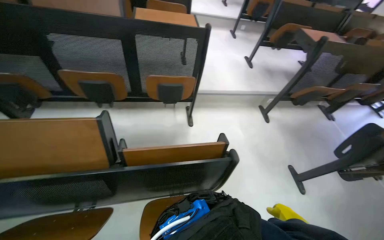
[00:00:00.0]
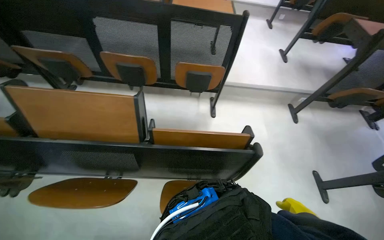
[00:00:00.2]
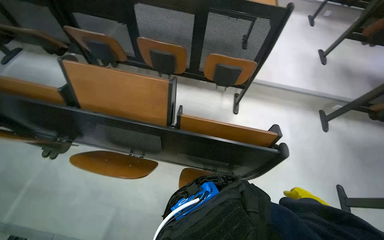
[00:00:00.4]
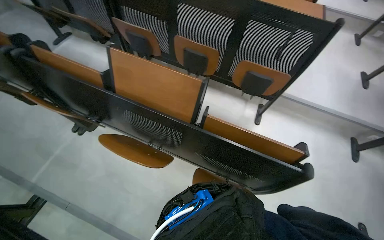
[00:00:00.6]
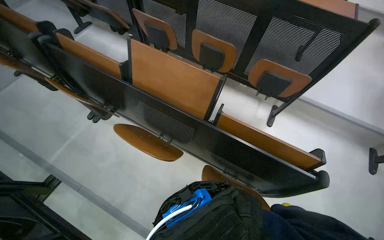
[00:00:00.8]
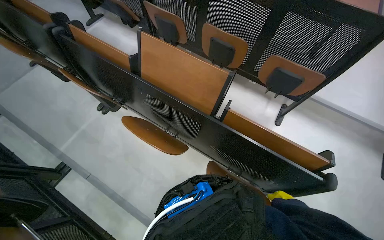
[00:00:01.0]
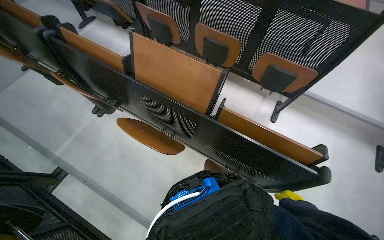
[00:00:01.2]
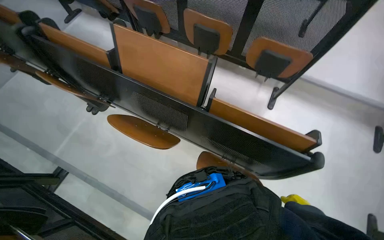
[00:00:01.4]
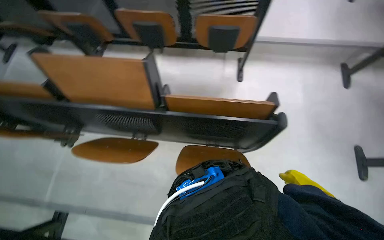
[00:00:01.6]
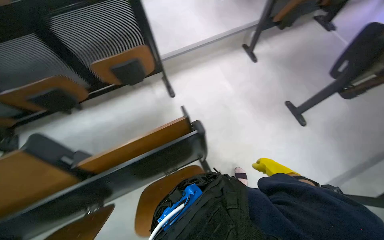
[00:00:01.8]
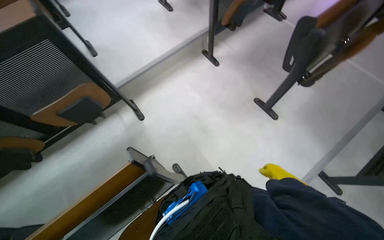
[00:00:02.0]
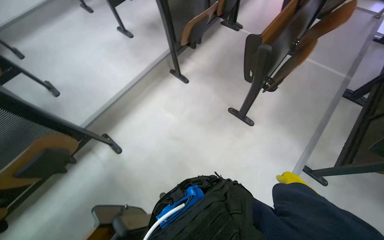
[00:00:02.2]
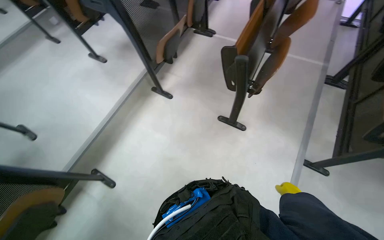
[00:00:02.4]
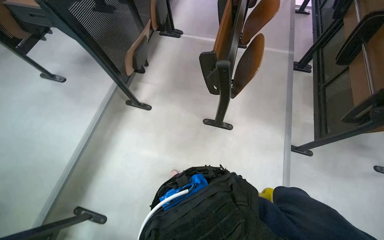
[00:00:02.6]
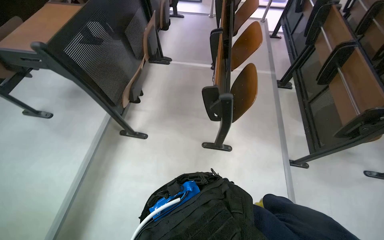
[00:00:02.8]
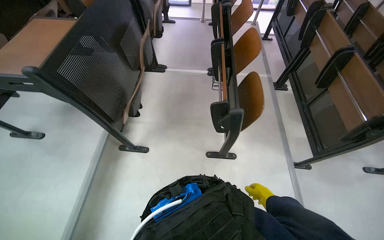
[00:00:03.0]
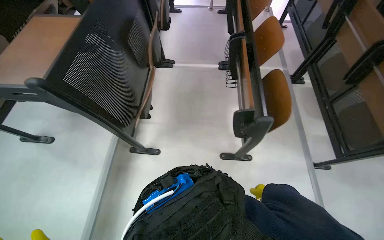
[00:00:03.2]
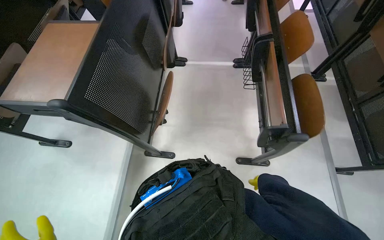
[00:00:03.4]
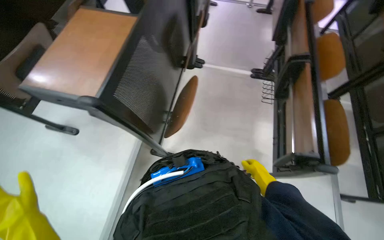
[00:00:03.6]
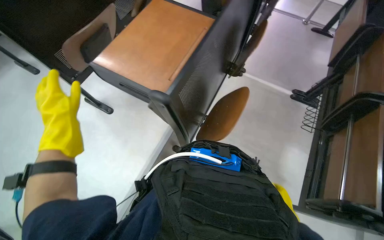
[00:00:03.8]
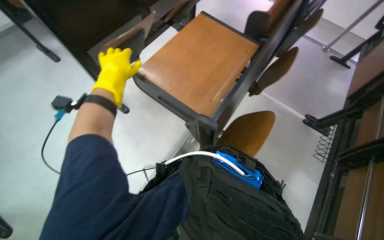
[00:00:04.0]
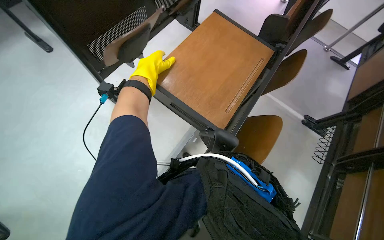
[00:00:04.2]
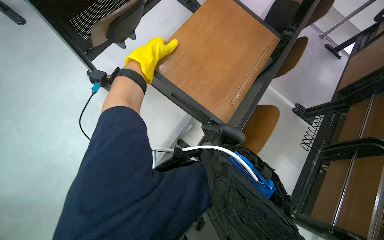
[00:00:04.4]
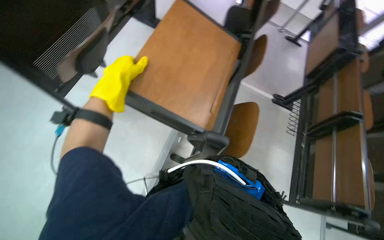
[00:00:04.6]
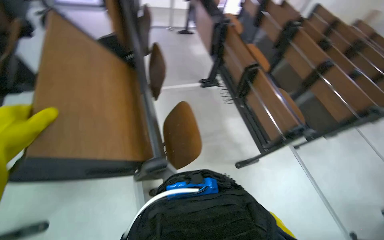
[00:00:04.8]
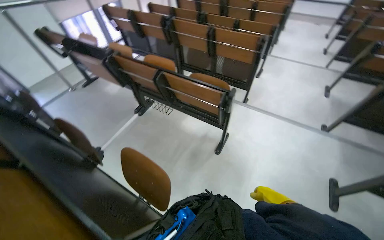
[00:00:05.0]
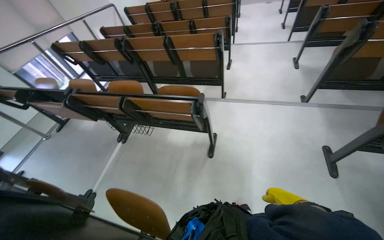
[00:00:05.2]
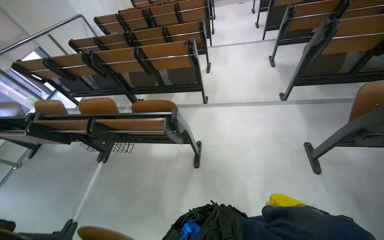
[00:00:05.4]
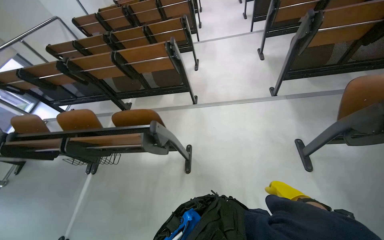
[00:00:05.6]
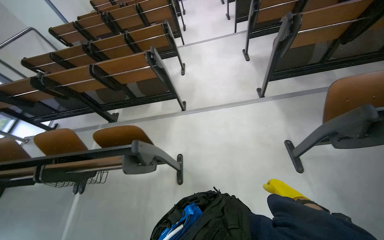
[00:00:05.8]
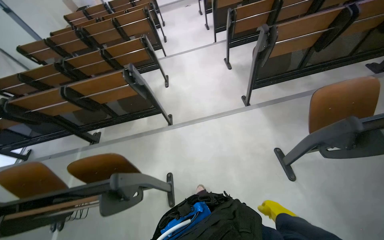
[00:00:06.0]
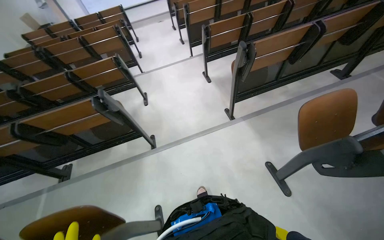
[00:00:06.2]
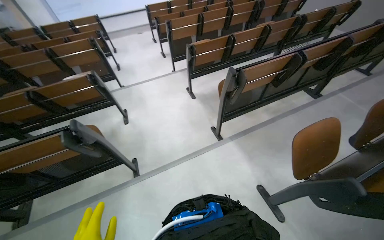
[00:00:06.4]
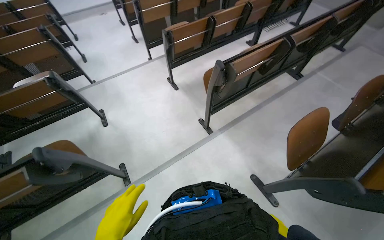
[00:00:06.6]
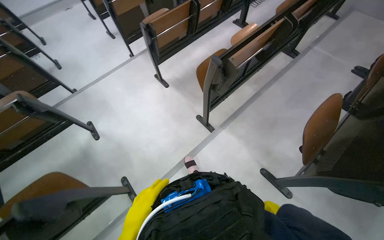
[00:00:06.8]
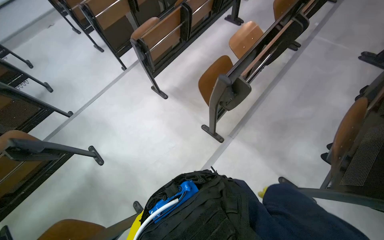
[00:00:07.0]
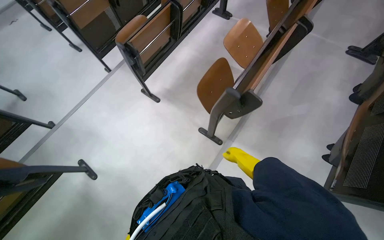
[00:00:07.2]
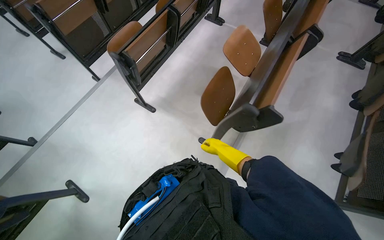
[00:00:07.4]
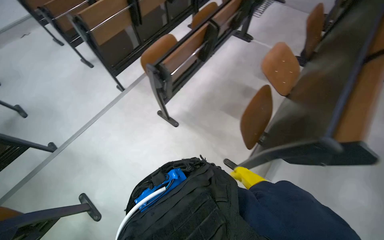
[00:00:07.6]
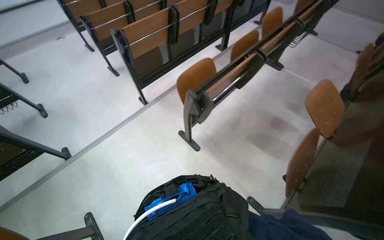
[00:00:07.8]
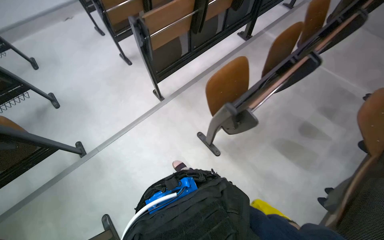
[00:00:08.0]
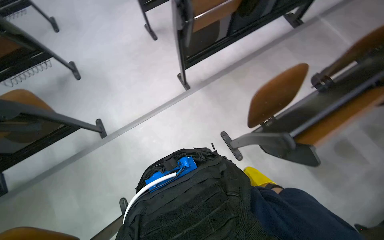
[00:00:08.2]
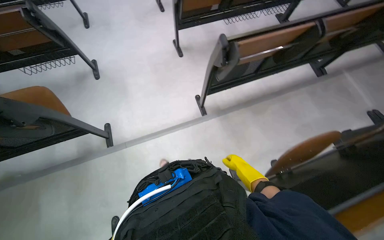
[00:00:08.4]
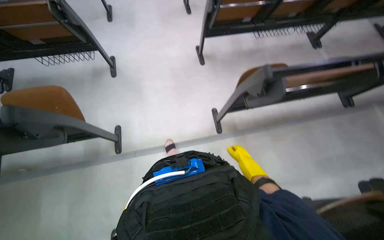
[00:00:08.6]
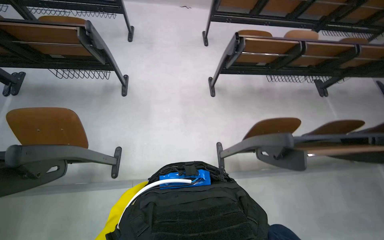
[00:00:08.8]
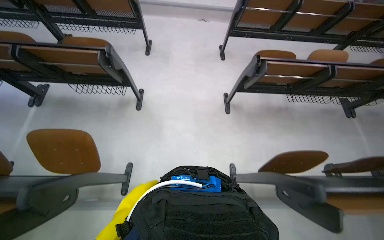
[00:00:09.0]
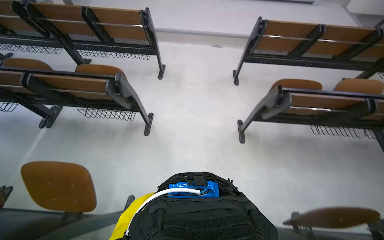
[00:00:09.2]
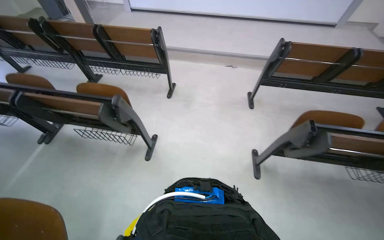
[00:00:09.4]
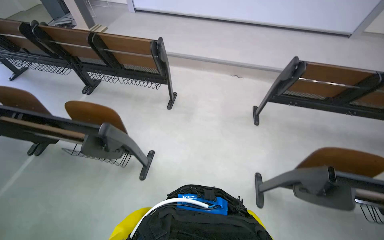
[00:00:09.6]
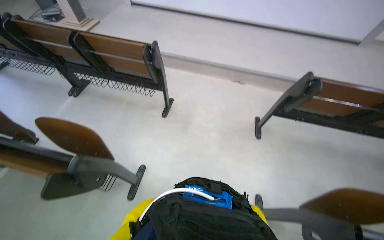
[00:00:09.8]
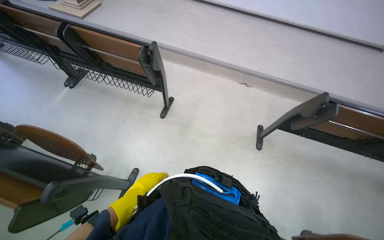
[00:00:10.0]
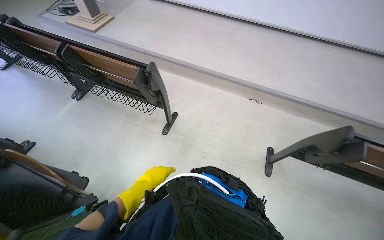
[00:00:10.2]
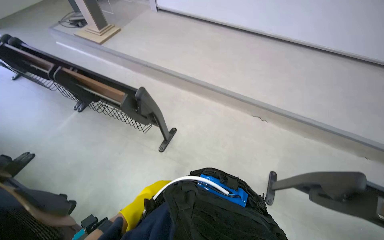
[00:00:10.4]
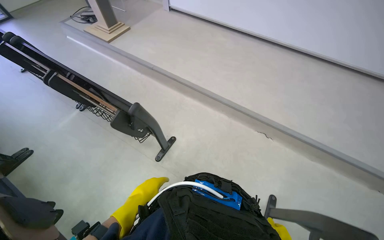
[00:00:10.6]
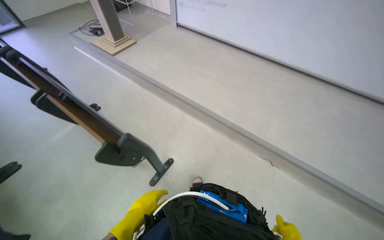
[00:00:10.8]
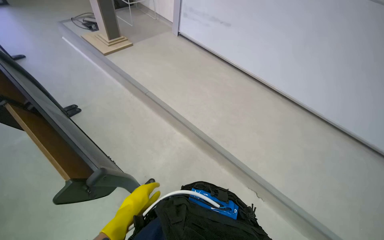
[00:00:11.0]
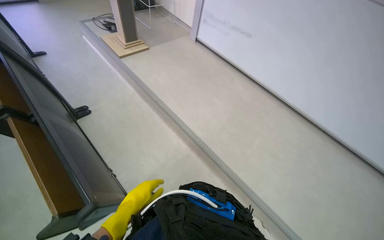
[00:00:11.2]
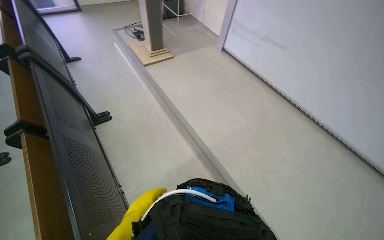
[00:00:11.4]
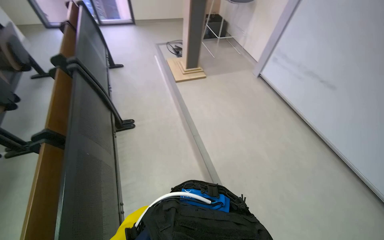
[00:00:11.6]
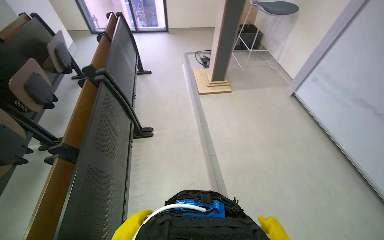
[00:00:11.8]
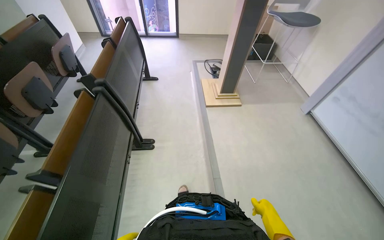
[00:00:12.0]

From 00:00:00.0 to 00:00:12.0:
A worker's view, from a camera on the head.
Job: organizing items.
The whole recording: Folding auditorium desks. The worker folds up the desks and seats in the auditorium.
From 00:00:00.0 to 00:00:01.6: The camera is aimed roughly 25 degrees further to the left. The view tips downward by about 15 degrees.
From 00:00:01.6 to 00:00:03.0: The camera is carried approximately 1 m. The head turns to the right by about 95 degrees. The view tips upward by approximately 15 degrees.
From 00:00:03.0 to 00:00:04.4: The camera is carried approximately 90 cm. The view tips downward by approximately 15 degrees. Everything in view rotates some 35 degrees clockwise.
From 00:00:04.4 to 00:00:06.0: The wearer moves about 90 cm. The head rotates about 135 degrees to the right.
From 00:00:06.0 to 00:00:07.6: The camera travels about 1.5 m. The head rotates some 45 degrees to the right.
From 00:00:07.6 to 00:00:09.0: The head travels some 1.5 m. The wearer's head swings approximately 55 degrees to the left.
From 00:00:09.0 to 00:00:10.4: The head travels approximately 1.5 m. The head rotates approximately 25 degrees to the left.
From 00:00:10.4 to 00:00:12.0: The camera is carried roughly 1 m. The head turns to the left by some 55 degrees. The view tilts roughly 15 degrees upward.

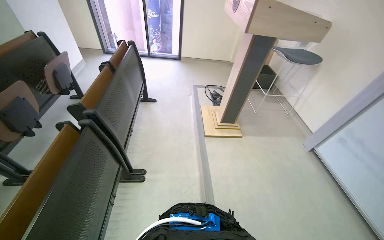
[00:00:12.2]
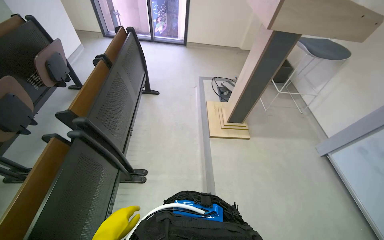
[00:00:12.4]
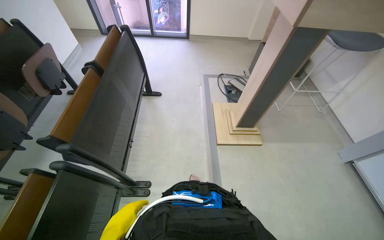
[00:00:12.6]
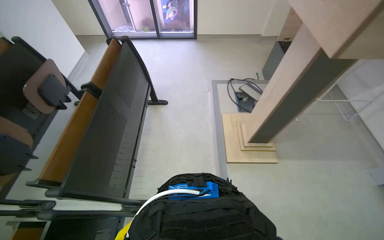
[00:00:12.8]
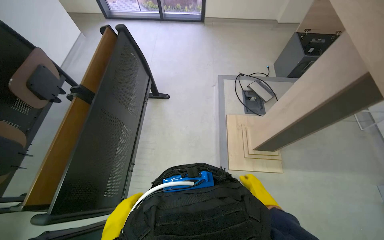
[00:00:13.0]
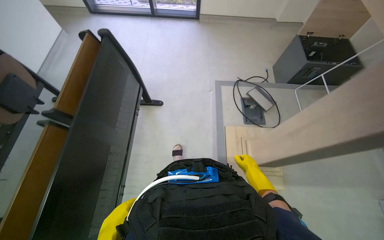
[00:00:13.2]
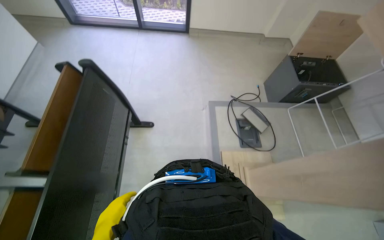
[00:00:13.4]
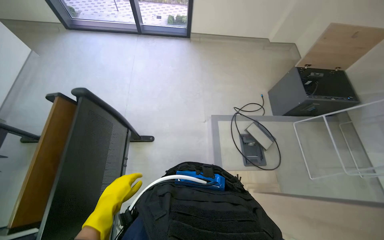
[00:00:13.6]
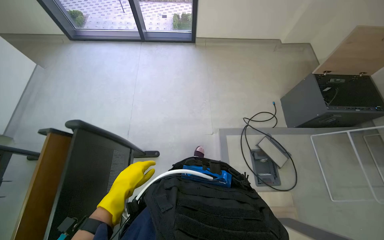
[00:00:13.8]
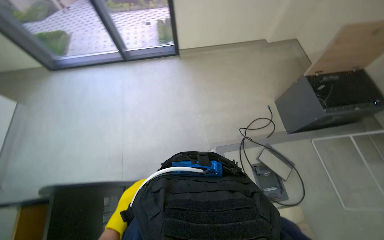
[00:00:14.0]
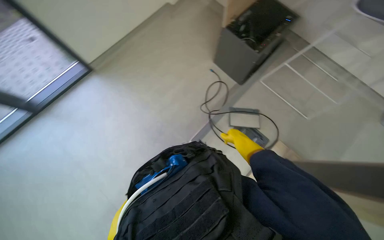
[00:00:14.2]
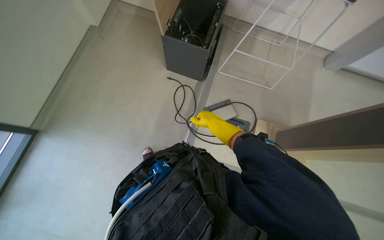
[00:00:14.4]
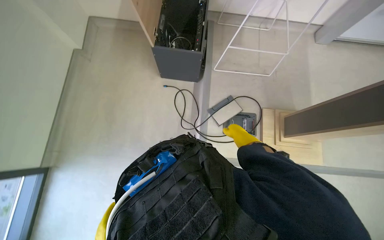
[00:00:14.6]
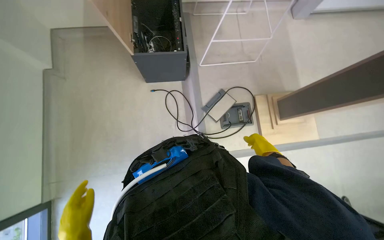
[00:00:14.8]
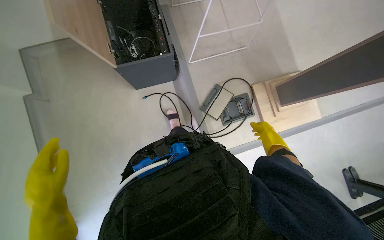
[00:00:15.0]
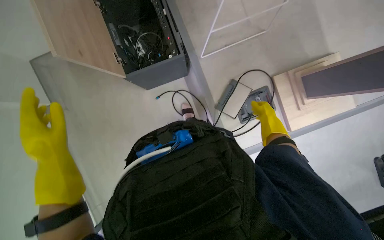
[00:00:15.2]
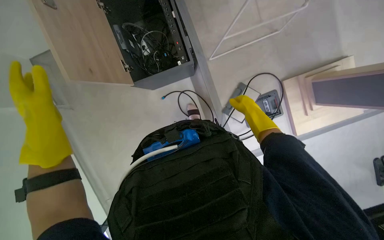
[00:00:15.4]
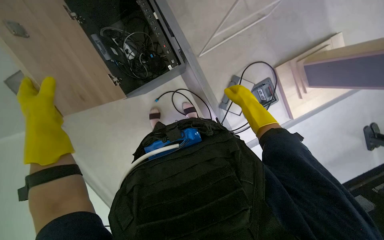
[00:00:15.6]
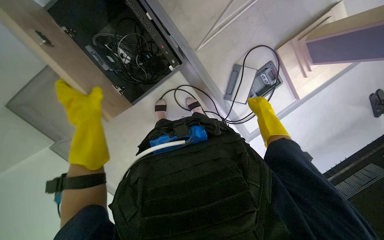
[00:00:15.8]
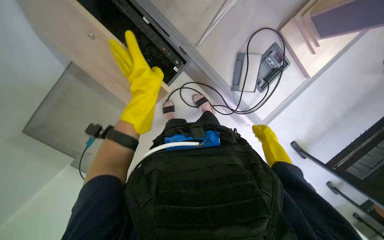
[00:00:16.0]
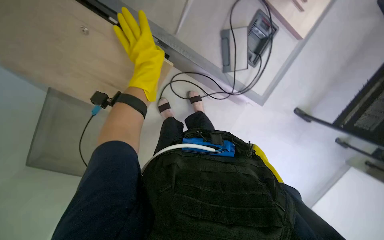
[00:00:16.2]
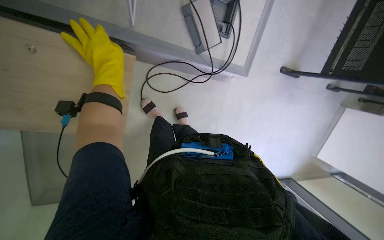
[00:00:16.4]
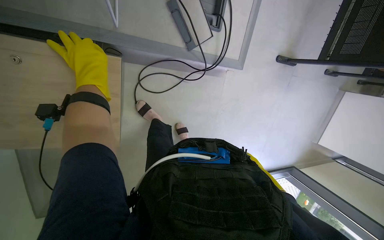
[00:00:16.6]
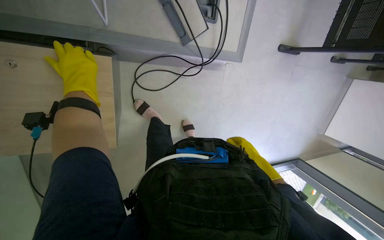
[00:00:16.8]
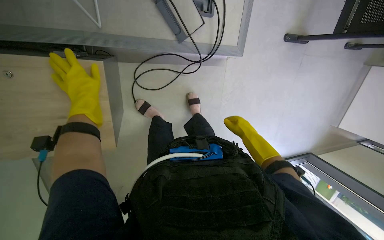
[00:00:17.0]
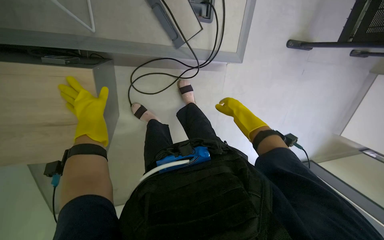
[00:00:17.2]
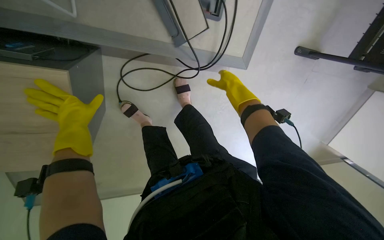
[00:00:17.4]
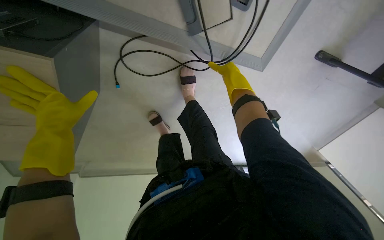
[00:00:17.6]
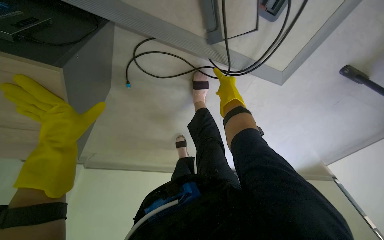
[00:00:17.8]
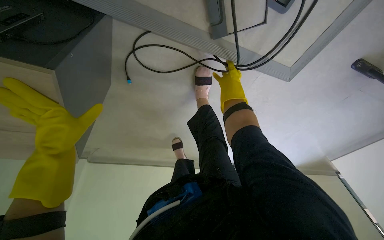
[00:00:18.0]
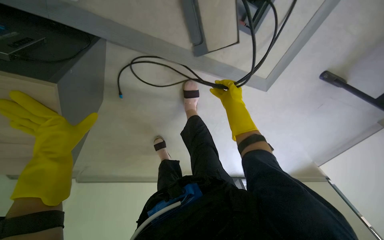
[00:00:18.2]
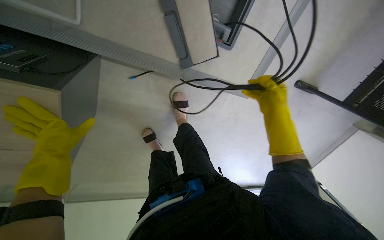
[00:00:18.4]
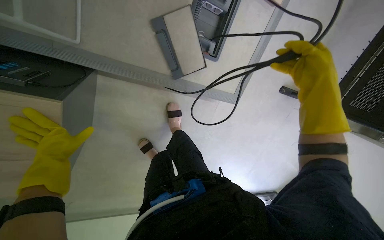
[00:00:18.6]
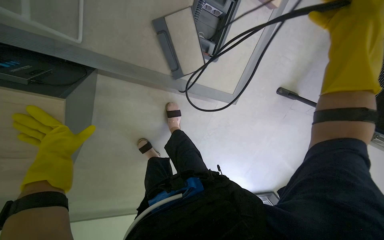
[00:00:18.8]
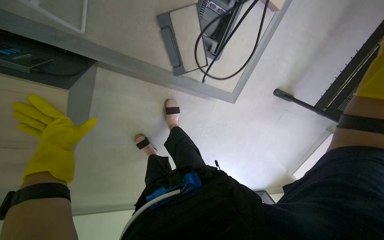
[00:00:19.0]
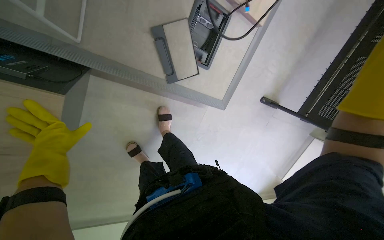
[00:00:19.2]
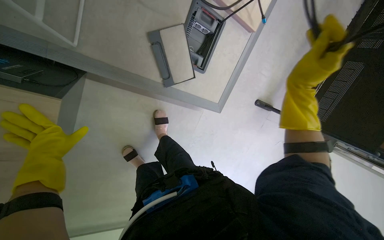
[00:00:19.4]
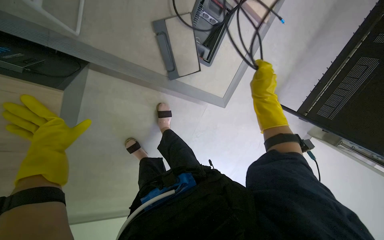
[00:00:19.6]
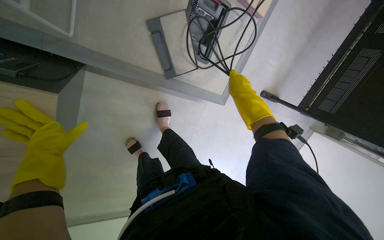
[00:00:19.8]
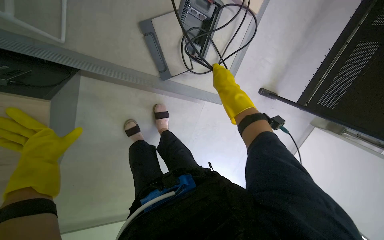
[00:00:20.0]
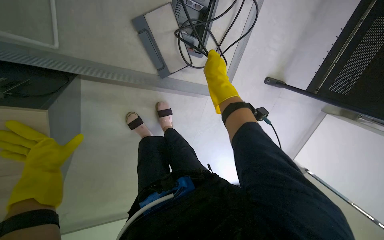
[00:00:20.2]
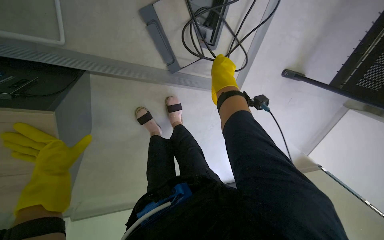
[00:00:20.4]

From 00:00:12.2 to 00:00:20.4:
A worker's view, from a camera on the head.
Job: organizing items.
The whole recording: Folding auditorium desks. The worker folds up the desks and seats in the auditorium.
From 00:00:12.2 to 00:00:13.8: The head travels roughly 1.5 m. The camera pitches downward, by approximately 20 degrees.
From 00:00:13.8 to 00:00:15.4: The camera is carried about 80 cm. The wearer looks some 105 degrees further to the right. The camera pitches downward, by roughly 20 degrees.
From 00:00:15.4 to 00:00:17.2: The camera pitches downward, by about 25 degrees. The scene turns roughly 65 degrees counterclockwise in the picture.
